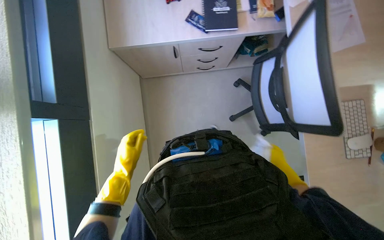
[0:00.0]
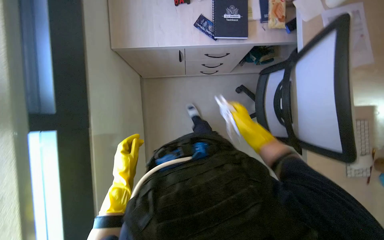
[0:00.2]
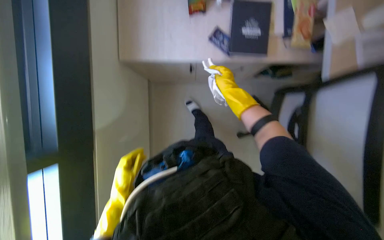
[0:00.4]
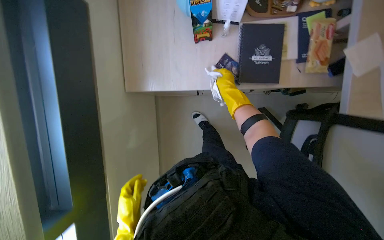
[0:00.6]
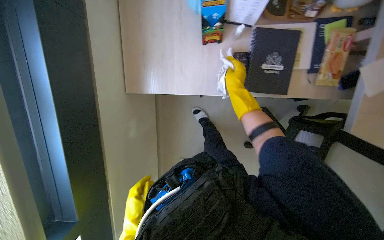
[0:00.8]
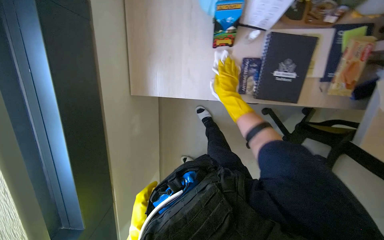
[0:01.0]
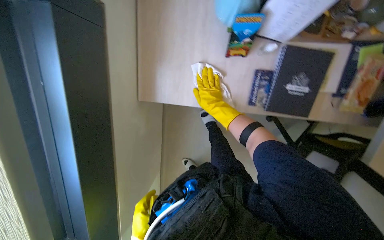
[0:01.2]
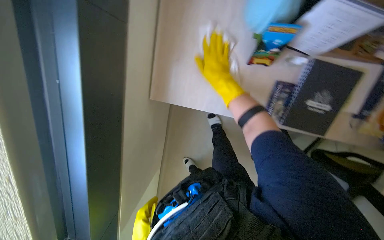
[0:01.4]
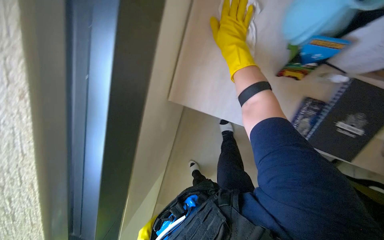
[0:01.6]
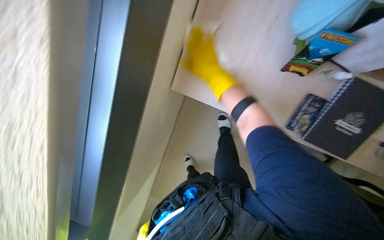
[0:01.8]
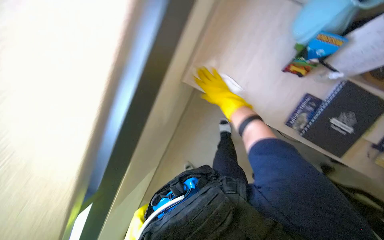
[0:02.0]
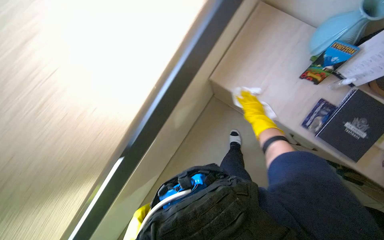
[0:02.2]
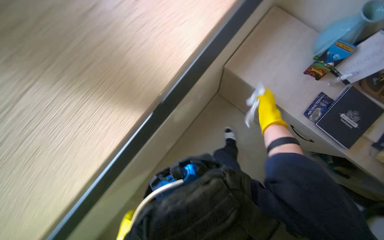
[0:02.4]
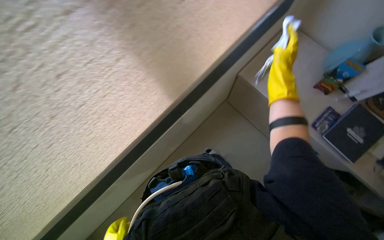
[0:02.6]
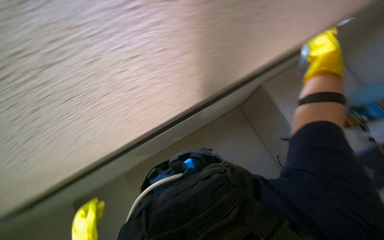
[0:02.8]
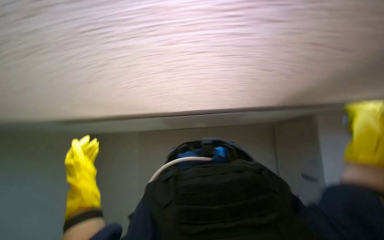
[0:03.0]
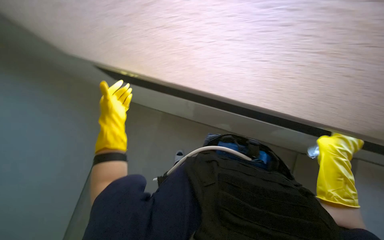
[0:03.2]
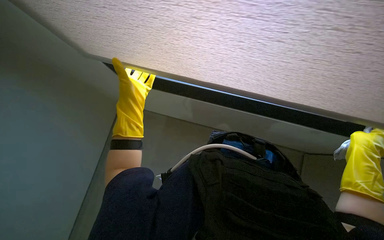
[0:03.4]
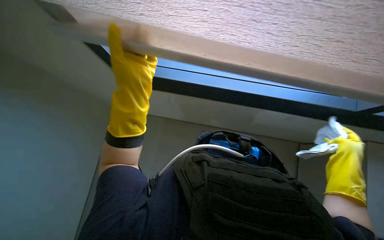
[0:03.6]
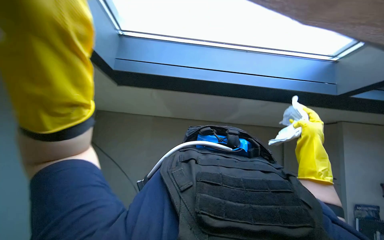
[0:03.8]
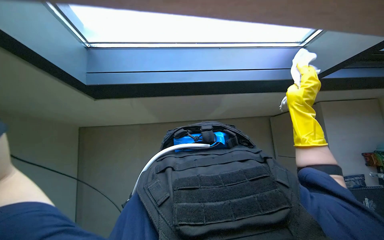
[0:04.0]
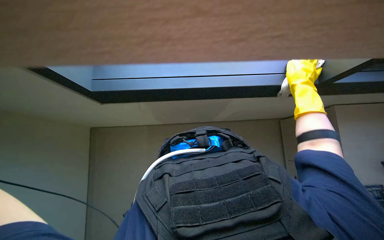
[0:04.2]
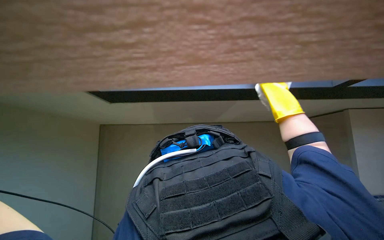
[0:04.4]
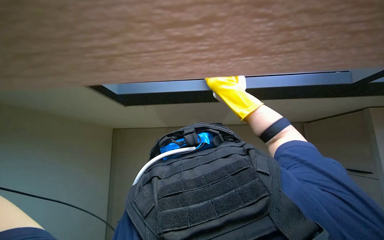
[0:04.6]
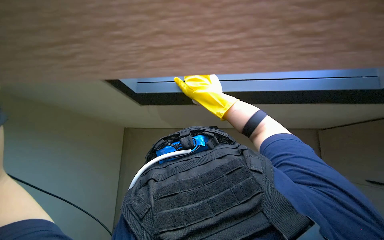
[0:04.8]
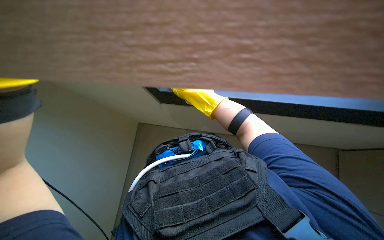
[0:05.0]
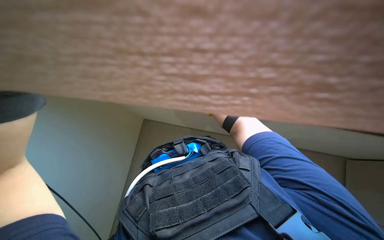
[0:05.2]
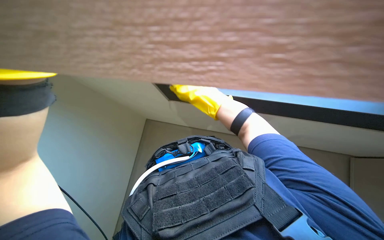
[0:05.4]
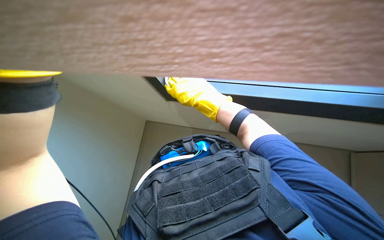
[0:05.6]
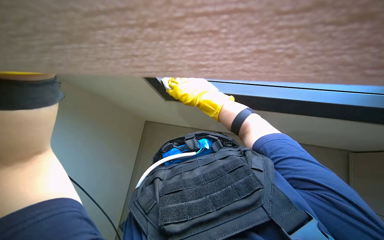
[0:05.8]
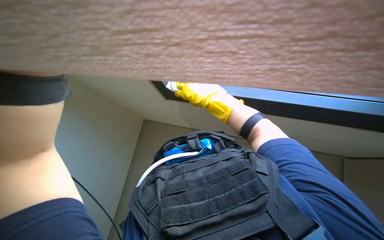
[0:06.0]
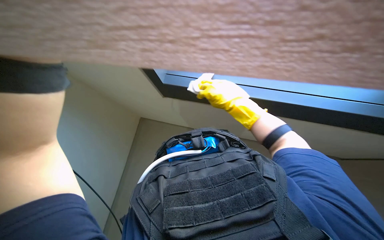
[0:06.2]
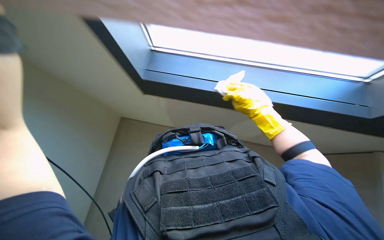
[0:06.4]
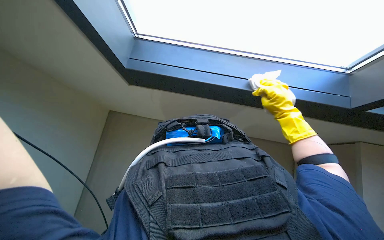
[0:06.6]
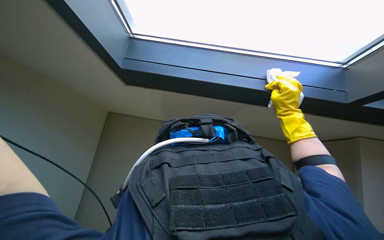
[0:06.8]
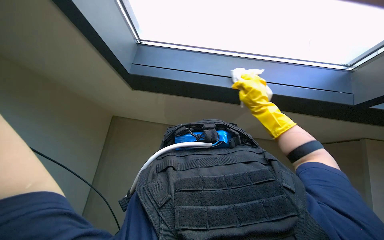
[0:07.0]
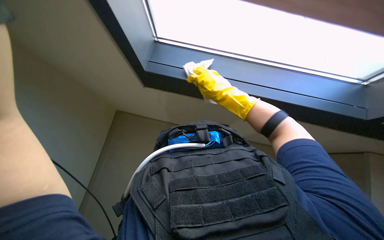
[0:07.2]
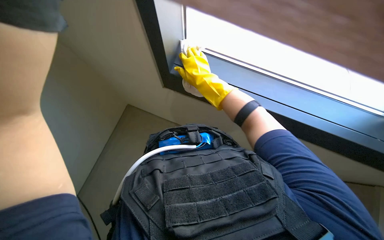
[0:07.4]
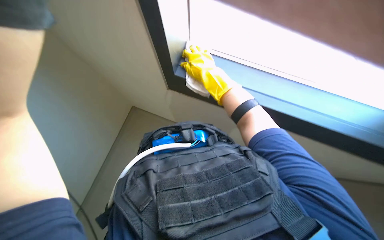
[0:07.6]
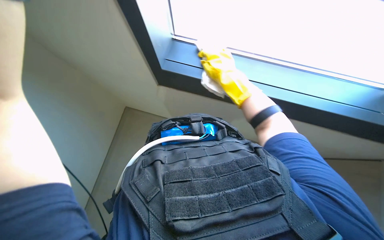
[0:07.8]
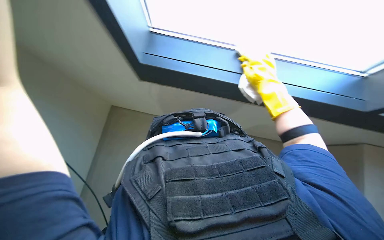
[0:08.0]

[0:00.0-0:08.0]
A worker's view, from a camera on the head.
Job: wiping surfaces.
The whole recording: Wiping various surfaces in hallway and office. The worker prepares a cloth and wipes various surfaces including door frames, office chairs, desks, and window frames.
0:00.0 to 0:01.6: The camera is carried some 70 cm. The view tilts about 20 degrees downward. The scene rotates clockwise by approximately 25 degrees.
0:01.6 to 0:03.2: The wearer moves approximately 50 cm. The scene rotates clockwise by some 70 degrees.
0:03.2 to 0:04.8: The scene rotates counterclockwise by some 30 degrees.
0:04.8 to 0:06.4: The right hand shifts about 10 cm to the right.
0:06.4 to 0:08.0: The right hand moves left and right over some 25 cm, changing direction 2 times.

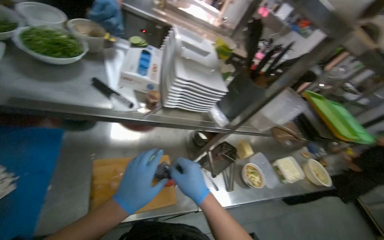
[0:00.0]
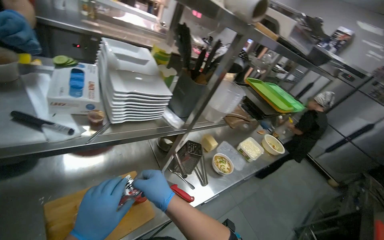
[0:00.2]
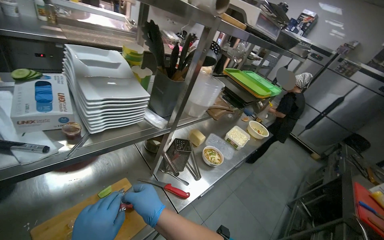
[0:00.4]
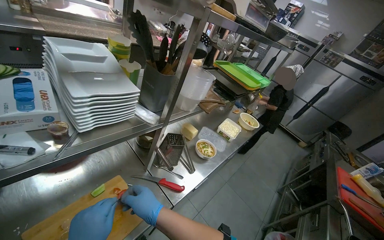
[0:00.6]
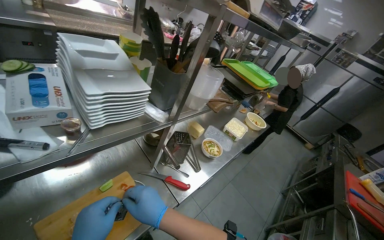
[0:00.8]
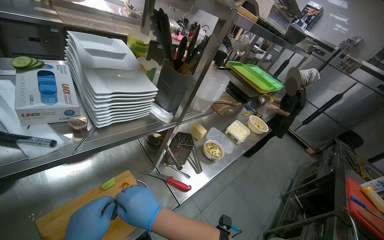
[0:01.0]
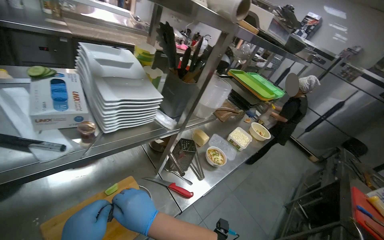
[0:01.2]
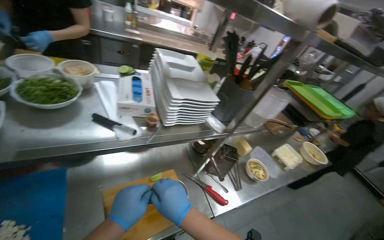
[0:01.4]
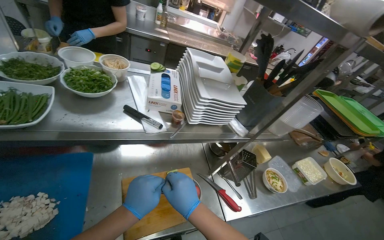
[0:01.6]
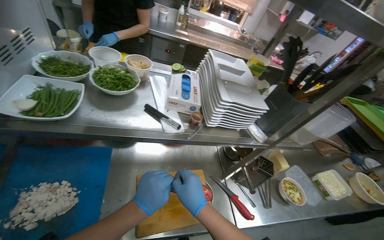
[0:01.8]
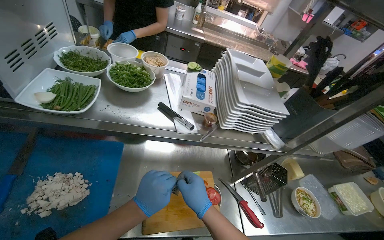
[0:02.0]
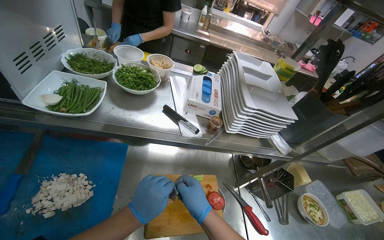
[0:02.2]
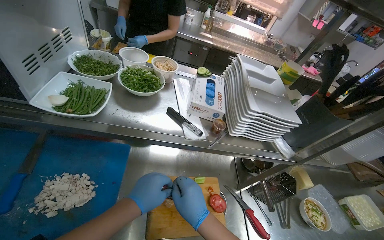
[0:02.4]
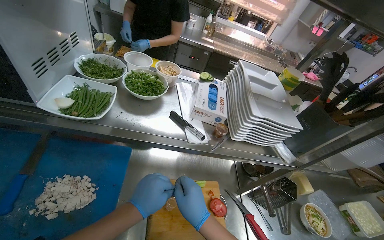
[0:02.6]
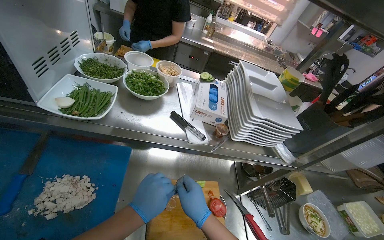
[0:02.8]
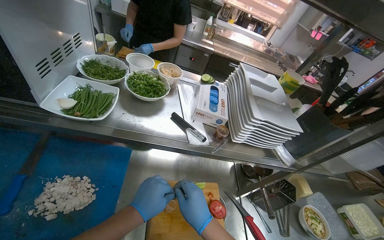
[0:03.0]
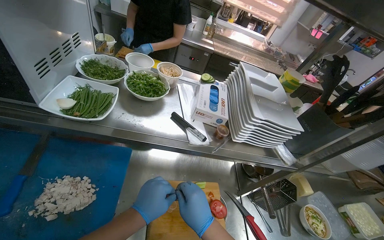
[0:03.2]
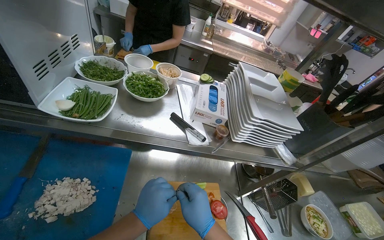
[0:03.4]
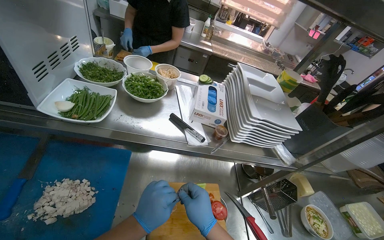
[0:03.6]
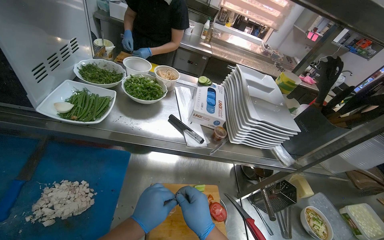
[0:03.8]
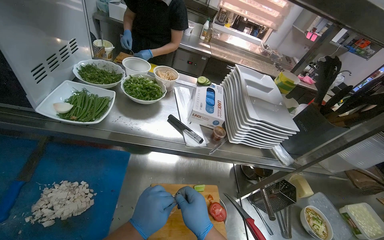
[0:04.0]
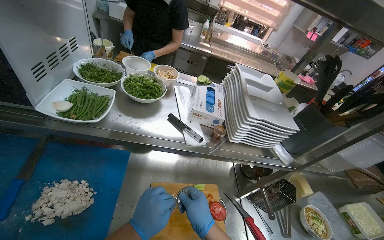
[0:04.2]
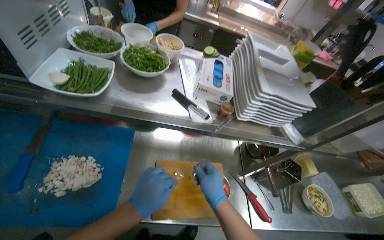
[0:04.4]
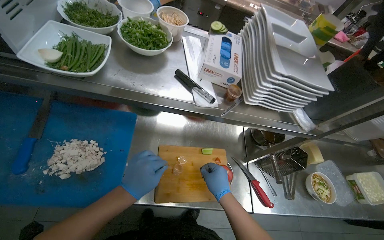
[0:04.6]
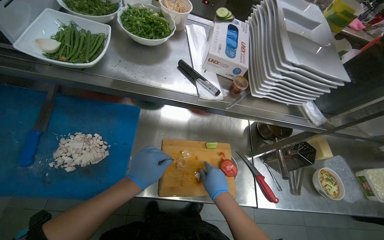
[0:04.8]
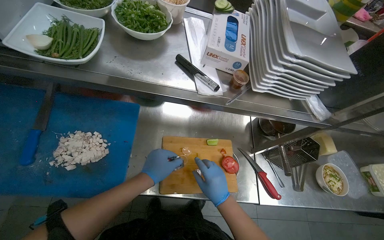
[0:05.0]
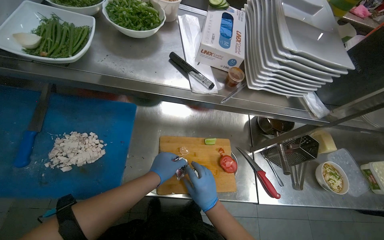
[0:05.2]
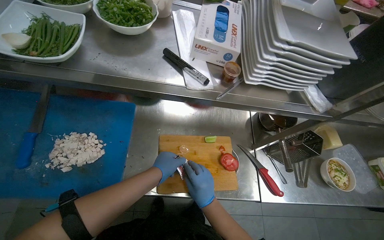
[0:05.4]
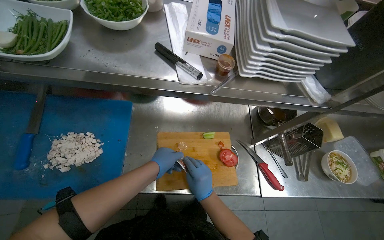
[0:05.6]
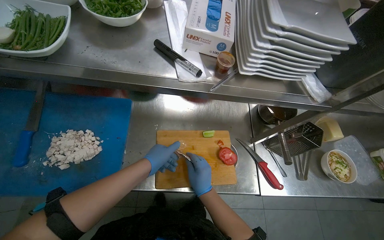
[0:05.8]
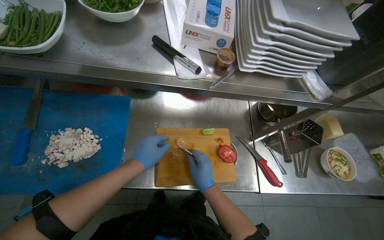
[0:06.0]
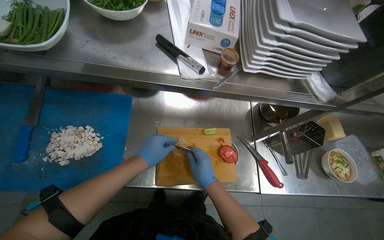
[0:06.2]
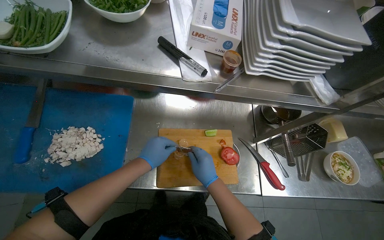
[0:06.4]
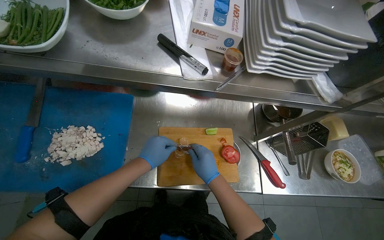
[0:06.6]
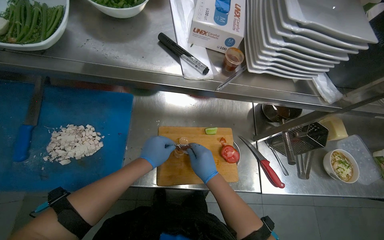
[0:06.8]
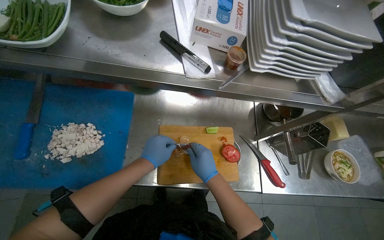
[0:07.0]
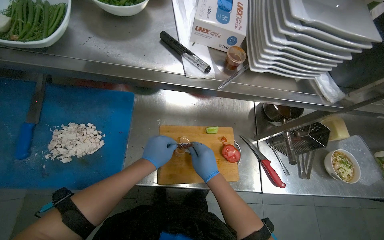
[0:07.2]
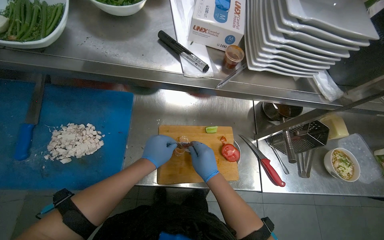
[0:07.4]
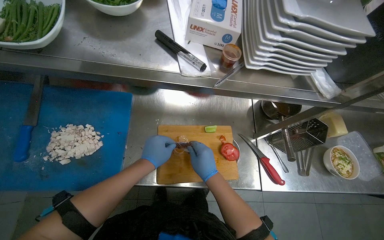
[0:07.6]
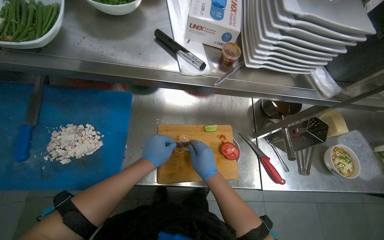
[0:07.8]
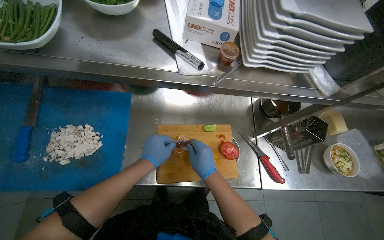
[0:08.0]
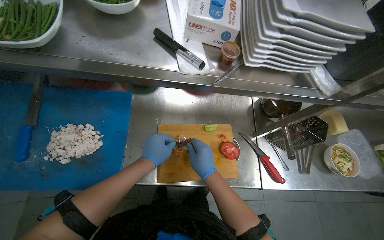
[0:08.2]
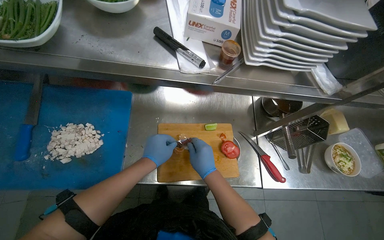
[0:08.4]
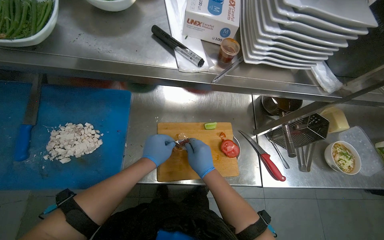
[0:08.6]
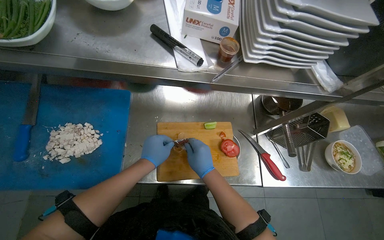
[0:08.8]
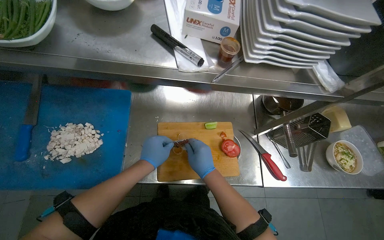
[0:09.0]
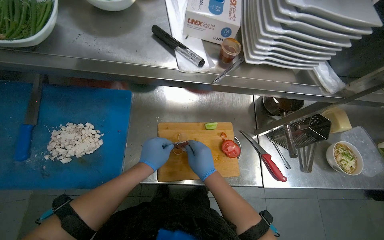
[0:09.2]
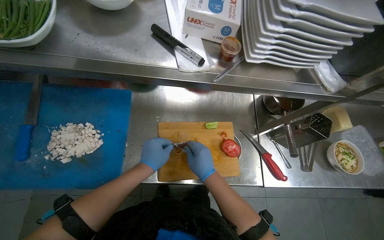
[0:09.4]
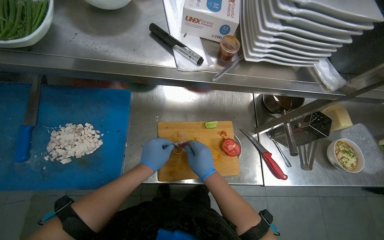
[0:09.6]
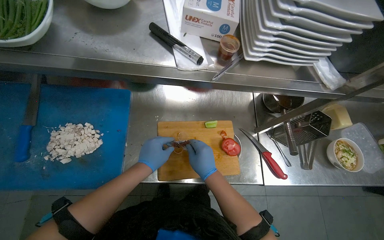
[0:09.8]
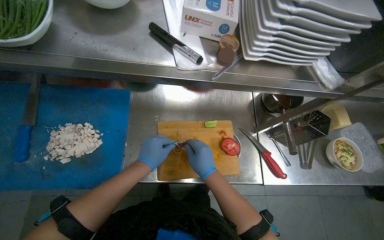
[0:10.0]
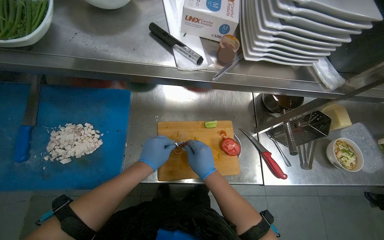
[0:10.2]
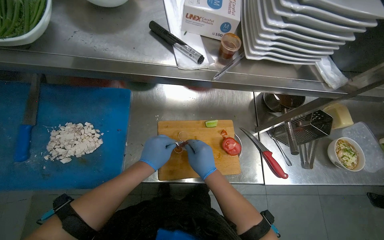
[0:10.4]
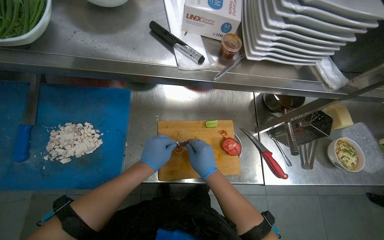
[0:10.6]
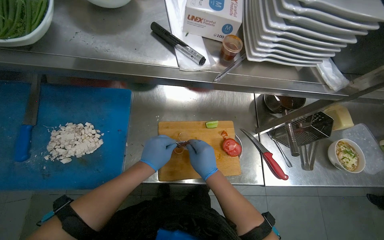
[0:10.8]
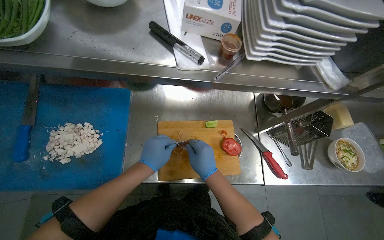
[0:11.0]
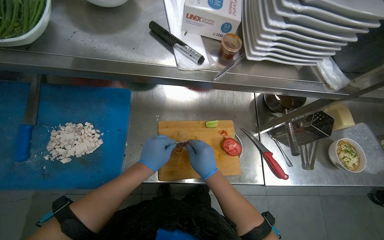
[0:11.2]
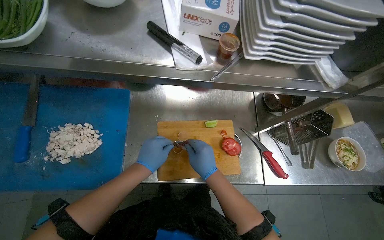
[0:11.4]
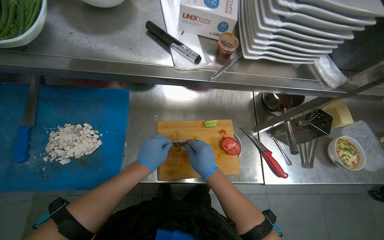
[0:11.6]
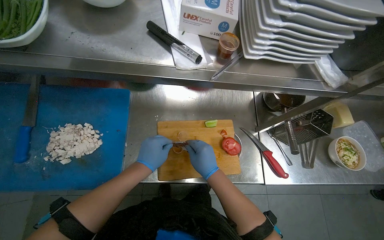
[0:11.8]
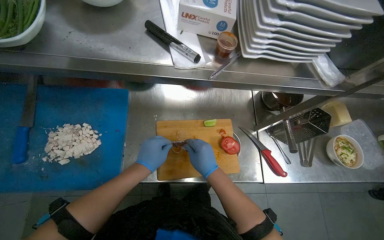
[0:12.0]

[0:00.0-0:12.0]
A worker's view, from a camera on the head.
Job: preparing food.
The whole recording: Peeling ingredients for salad. The worker peels small ingredients on a cutting board for a salad.
0:01.6 to 0:03.0: The hands make small movements and keep their place.
0:04.4 to 0:06.0: The view tilts some 15 degrees downward. The right hand travels farther from the camera by approximately 10 cm.
0:06.0 to 0:10.4: The hands make small movements and keep their place.
0:10.4 to 0:12.0: The hands stay in one place.
